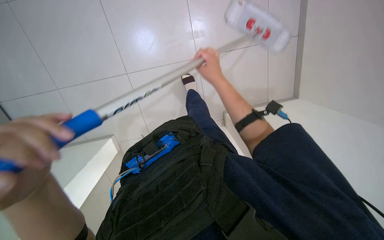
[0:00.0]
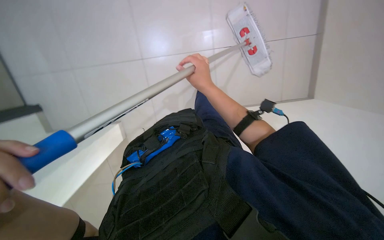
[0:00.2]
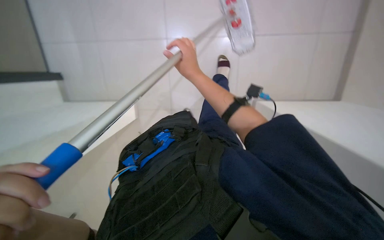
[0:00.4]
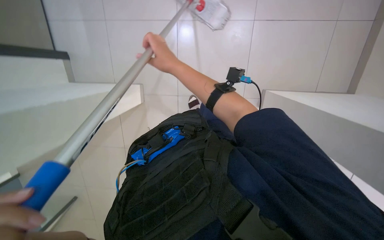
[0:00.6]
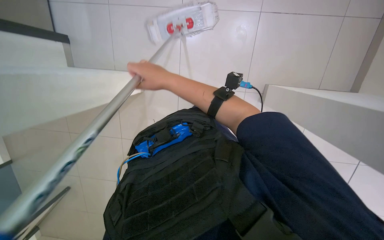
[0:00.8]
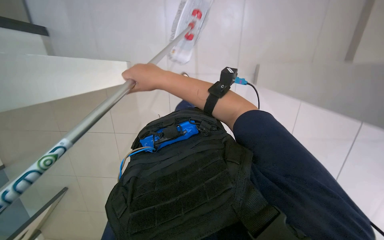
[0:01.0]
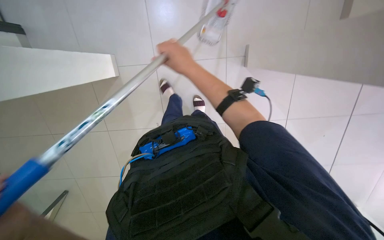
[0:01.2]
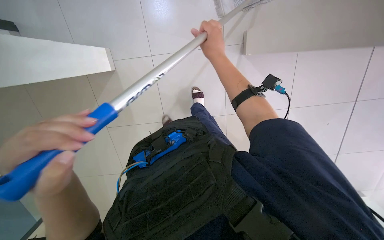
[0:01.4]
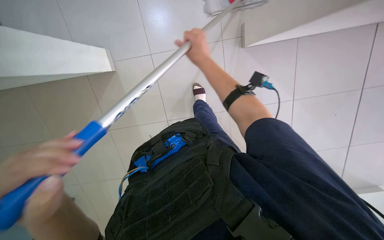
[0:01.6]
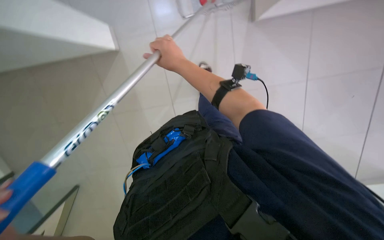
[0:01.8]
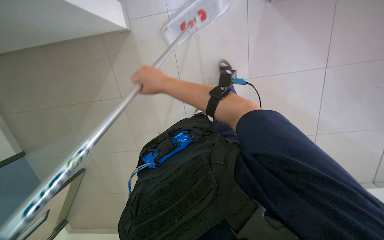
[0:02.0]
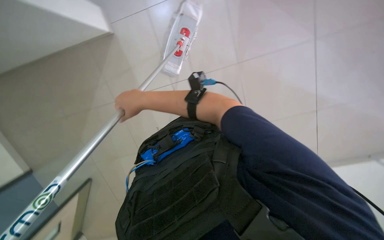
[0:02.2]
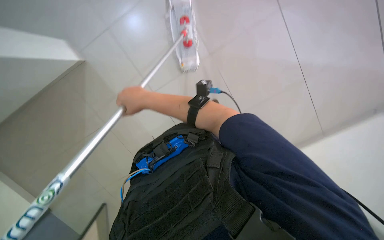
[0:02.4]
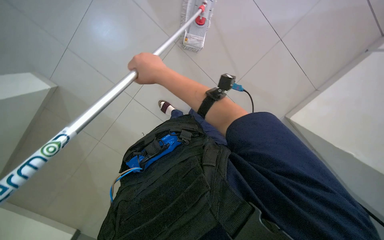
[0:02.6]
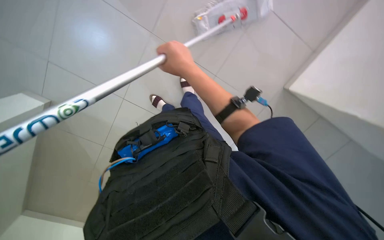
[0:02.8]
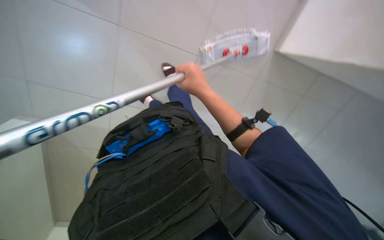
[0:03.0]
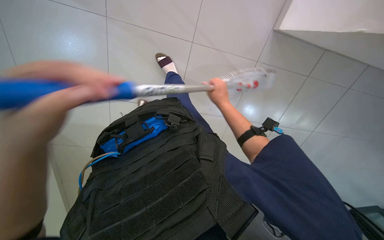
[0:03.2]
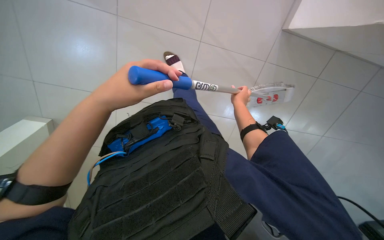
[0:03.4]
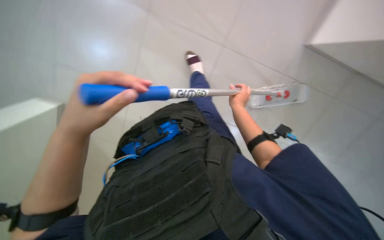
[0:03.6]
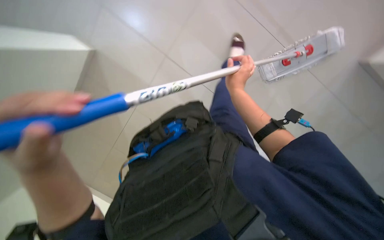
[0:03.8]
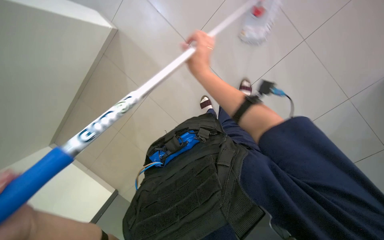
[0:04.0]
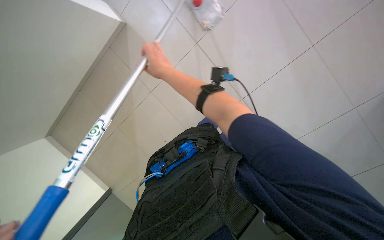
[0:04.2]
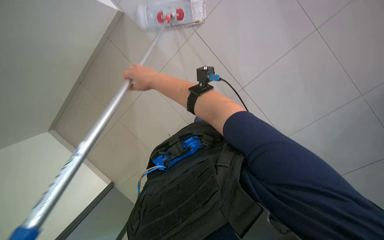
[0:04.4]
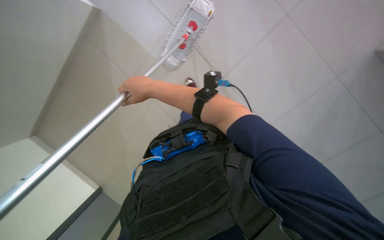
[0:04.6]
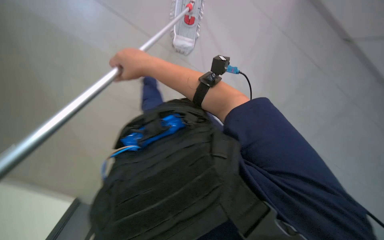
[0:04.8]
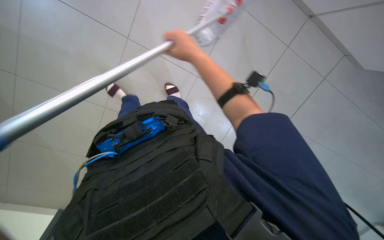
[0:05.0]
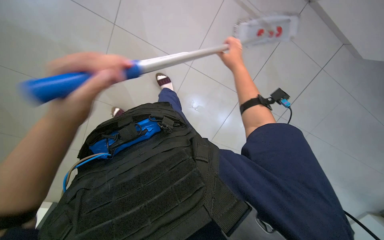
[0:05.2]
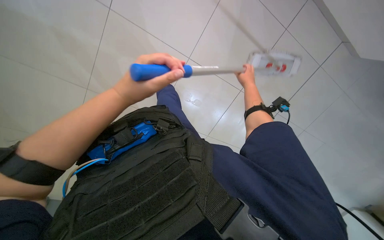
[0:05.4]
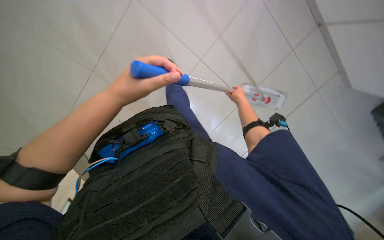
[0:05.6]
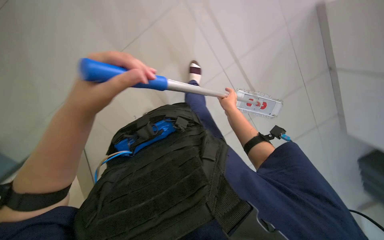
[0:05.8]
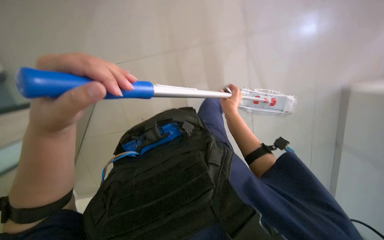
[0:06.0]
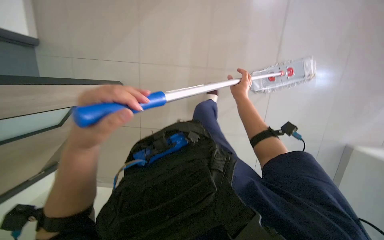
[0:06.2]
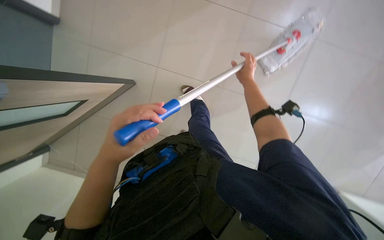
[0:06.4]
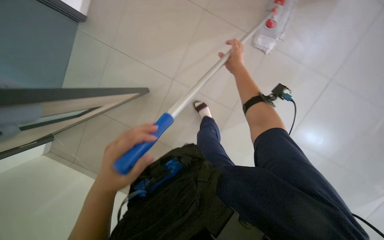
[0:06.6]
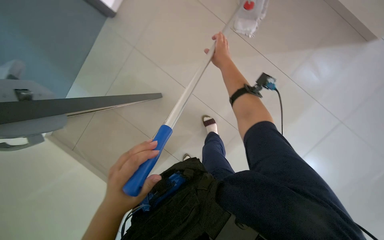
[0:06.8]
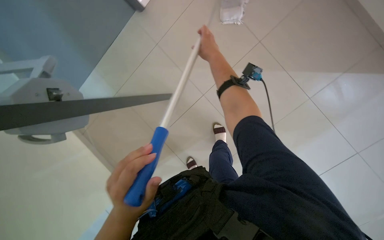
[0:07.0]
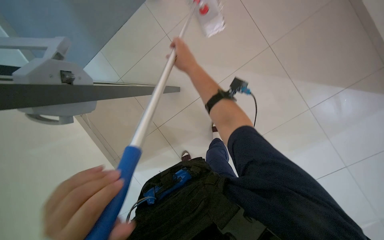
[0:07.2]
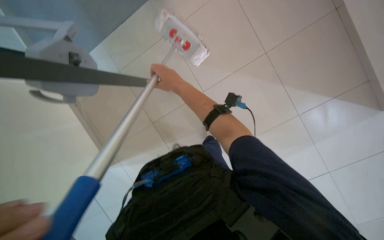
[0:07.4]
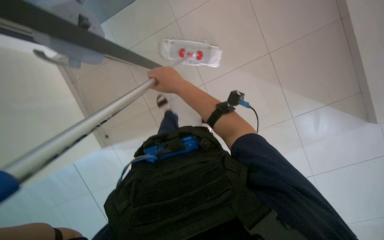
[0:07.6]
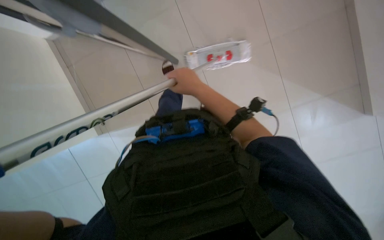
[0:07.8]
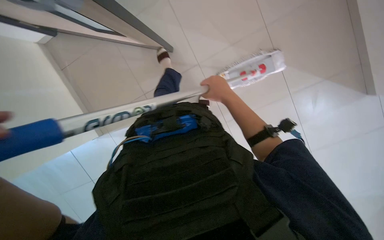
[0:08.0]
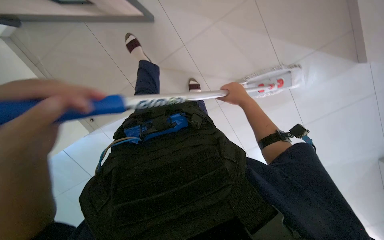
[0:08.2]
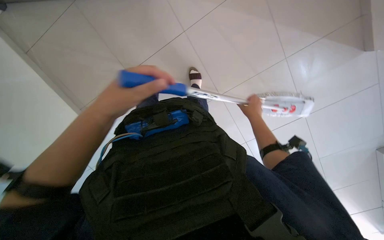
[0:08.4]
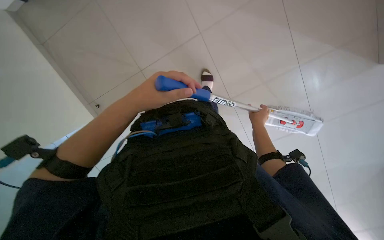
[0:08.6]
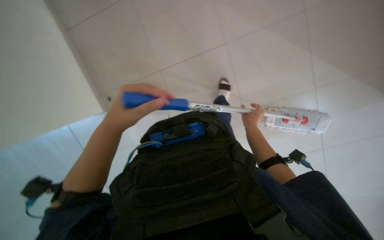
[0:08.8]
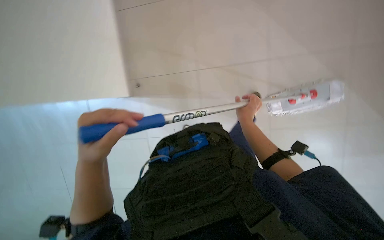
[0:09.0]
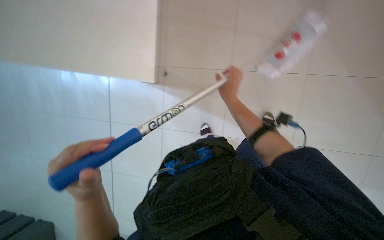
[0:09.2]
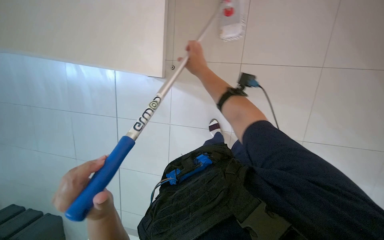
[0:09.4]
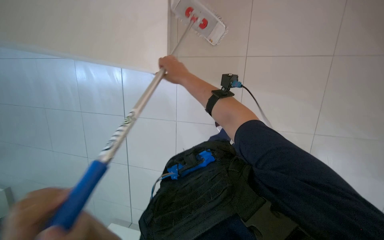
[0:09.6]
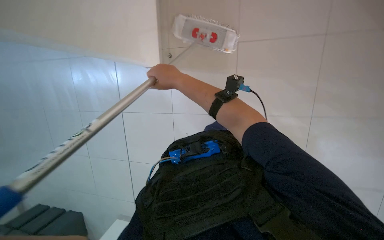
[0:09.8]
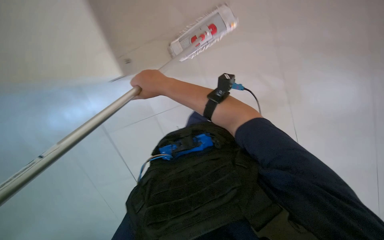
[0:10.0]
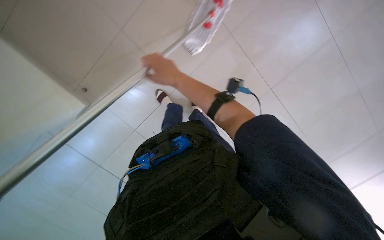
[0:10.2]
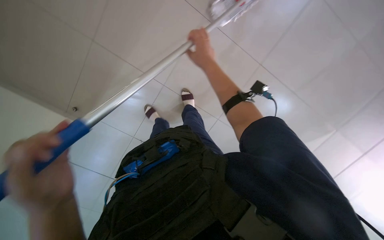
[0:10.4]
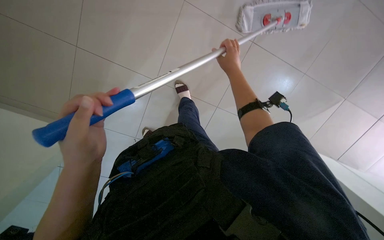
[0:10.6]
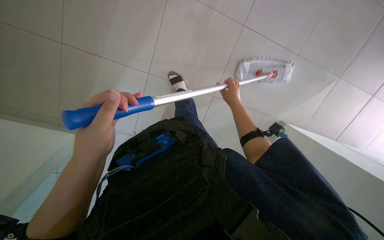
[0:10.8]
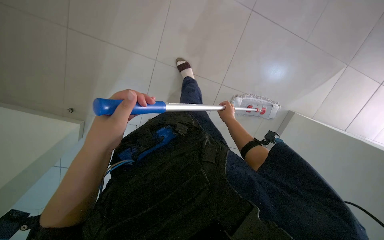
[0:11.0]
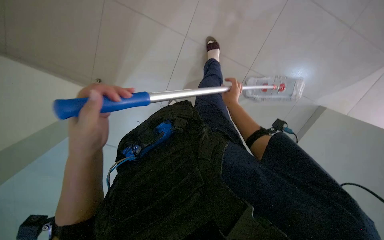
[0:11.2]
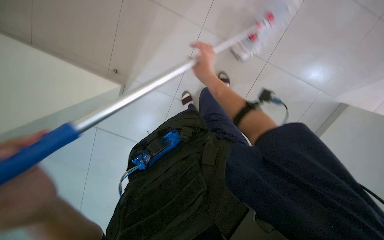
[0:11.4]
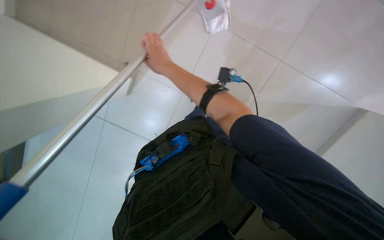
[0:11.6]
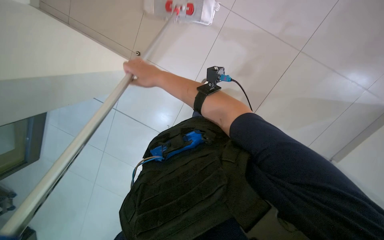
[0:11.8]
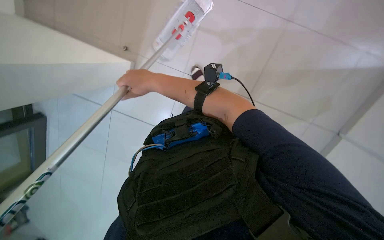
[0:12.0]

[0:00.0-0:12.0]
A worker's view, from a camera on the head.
Job: mopping floor.
The whole recording: Mopping floor with flat mop. The worker mops the tiled floor with a flat mop.
0:00.0 to 0:01.6: The view swings about 20 degrees to the left. The wearer looks some 25 degrees further downward.
0:01.6 to 0:03.0: The right hand goes roughly 15 cm down the picture, and moves approximately 20 cm to the left and comes back.
0:03.0 to 0:04.4: The camera is aimed some 20 degrees further to the left. The right hand goes roughly 20 cm to the left and up the picture.
0:04.4 to 0:06.0: The camera sweeps to the right, by approximately 30 degrees.
0:06.0 to 0:07.6: The view tilts some 15 degrees downward.
0:07.6 to 0:09.0: The right hand is displaced to the right and down the picture by approximately 25 cm.
0:09.0 to 0:10.4: The right hand moves up the picture and to the left, some 20 cm.

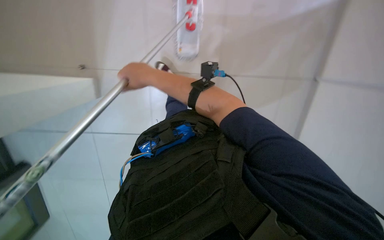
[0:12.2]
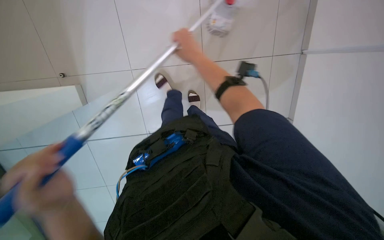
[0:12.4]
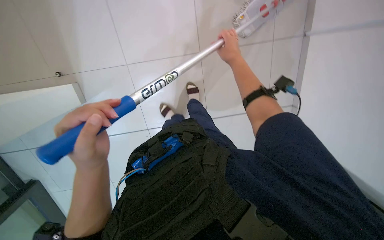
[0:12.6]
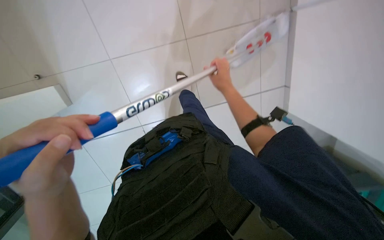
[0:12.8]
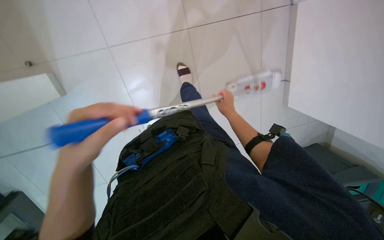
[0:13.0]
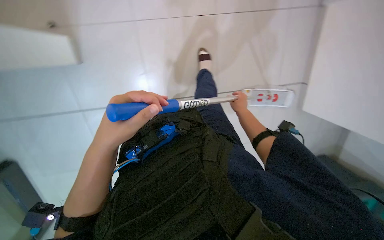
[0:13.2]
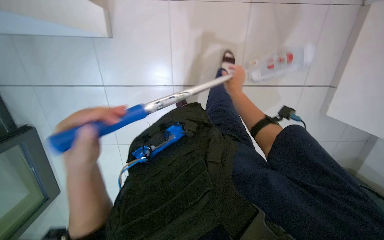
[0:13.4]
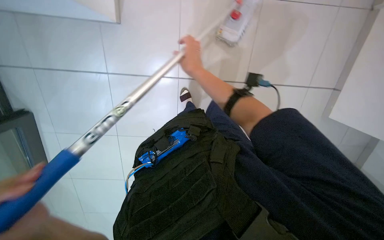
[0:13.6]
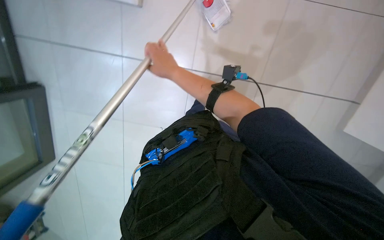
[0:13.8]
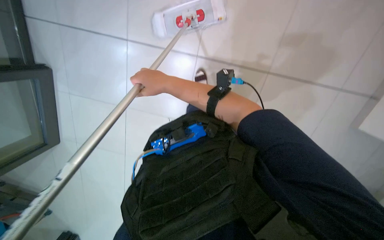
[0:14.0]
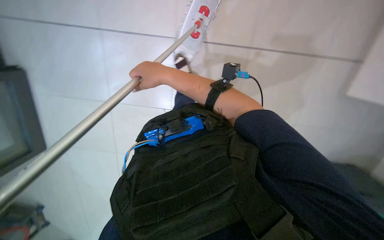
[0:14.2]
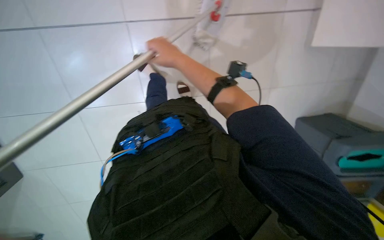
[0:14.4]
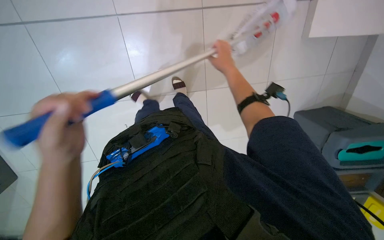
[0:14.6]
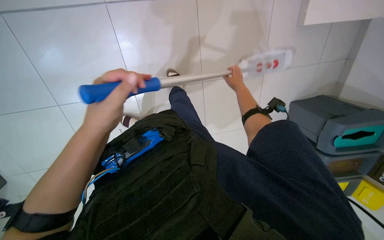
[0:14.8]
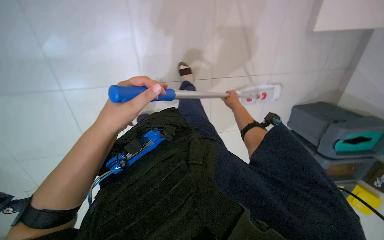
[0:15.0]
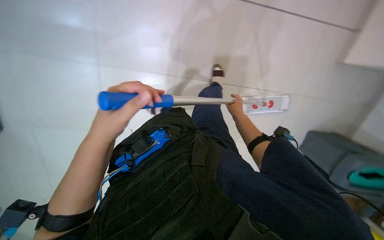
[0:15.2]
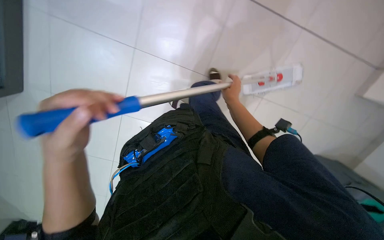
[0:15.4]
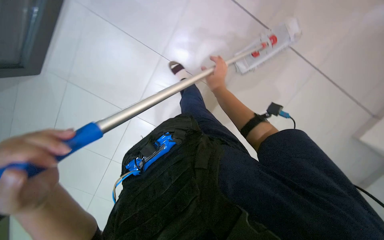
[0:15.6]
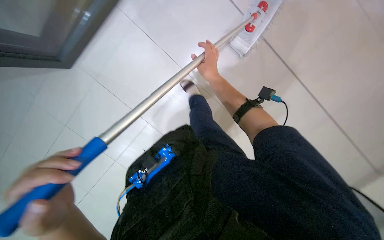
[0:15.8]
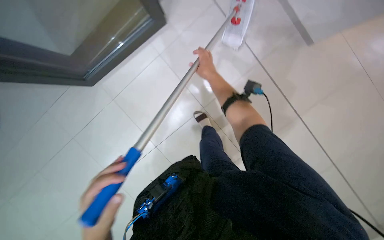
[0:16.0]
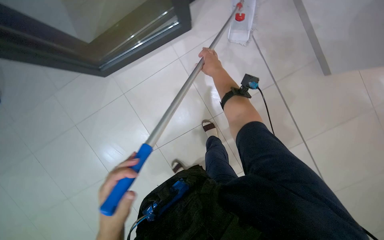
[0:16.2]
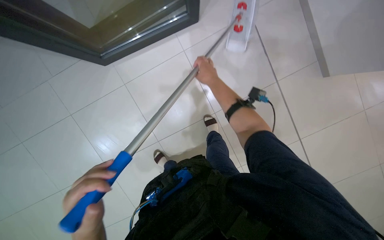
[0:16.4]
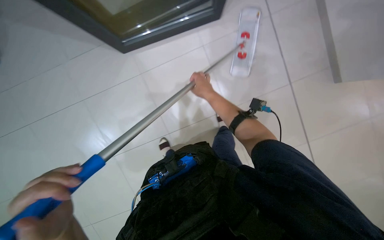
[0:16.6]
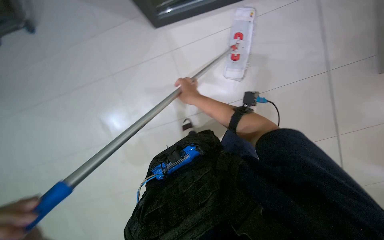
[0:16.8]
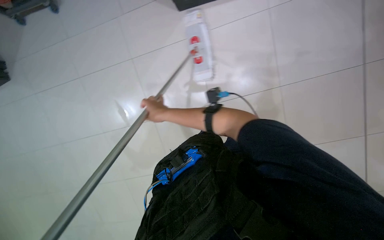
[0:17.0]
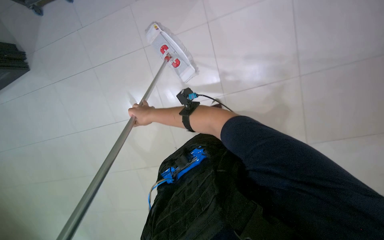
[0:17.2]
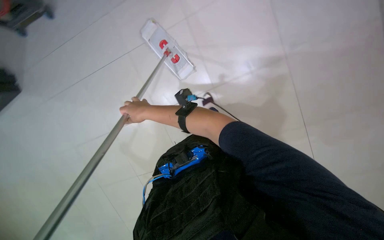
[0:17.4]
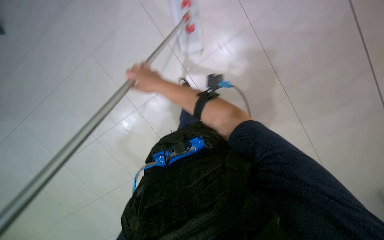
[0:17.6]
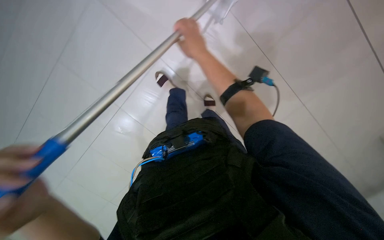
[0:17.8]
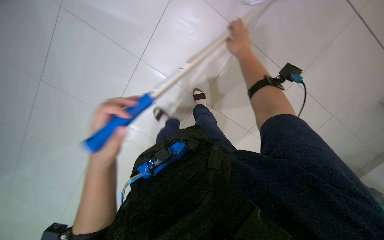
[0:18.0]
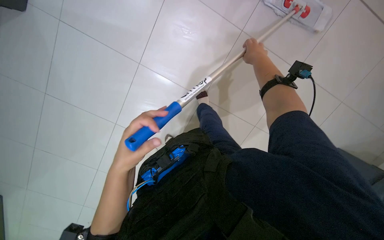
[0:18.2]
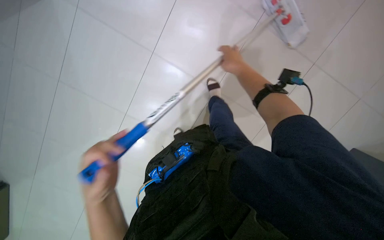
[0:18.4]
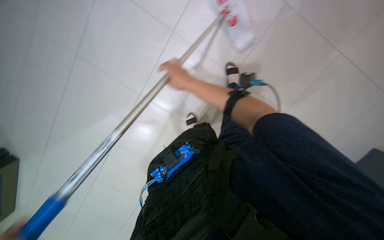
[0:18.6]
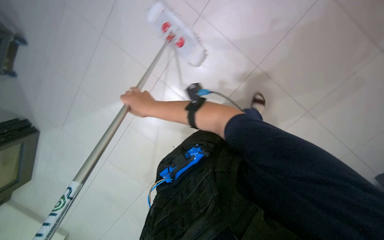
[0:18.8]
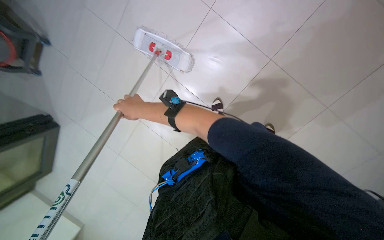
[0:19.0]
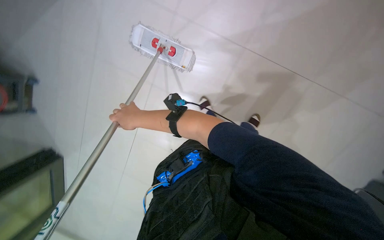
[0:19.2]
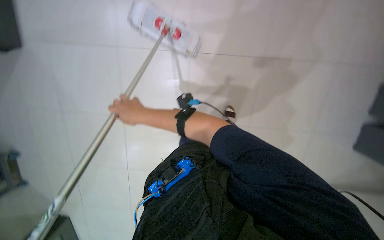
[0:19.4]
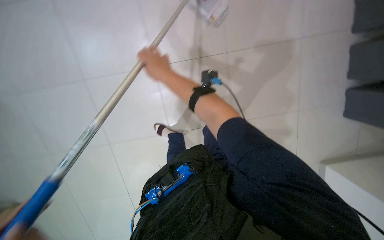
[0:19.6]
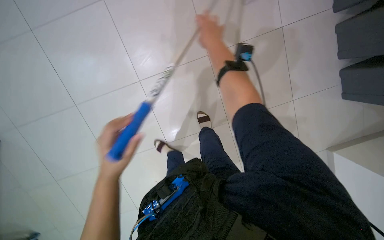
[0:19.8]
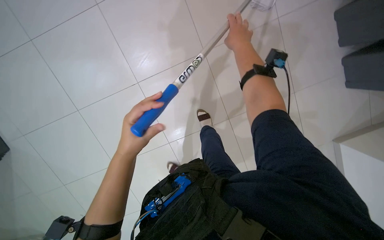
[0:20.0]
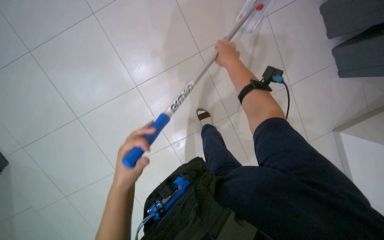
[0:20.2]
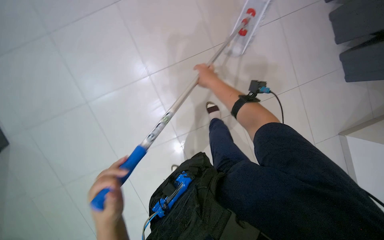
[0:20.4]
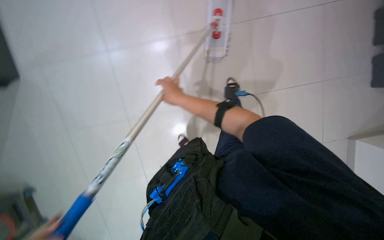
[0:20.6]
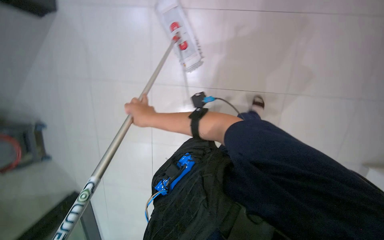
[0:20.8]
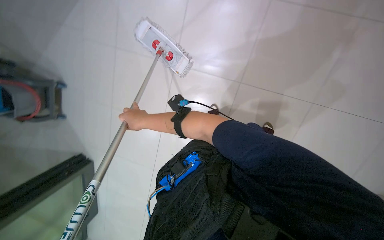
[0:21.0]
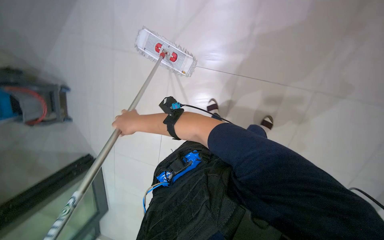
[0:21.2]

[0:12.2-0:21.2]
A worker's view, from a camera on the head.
Job: mopping floor.
The whole recording: Mopping floor with flat mop. The worker mops the tiled floor with a flat mop.
0:12.2 to 0:13.8: The right hand moves approximately 35 cm to the right and comes back.
0:13.8 to 0:15.2: The right hand heads to the right and farther from the camera, covering some 30 cm.
0:15.2 to 0:16.6: The left hand moves to the left and down the picture, some 25 cm; the right hand moves to the left and nearer to the camera, approximately 30 cm.
0:16.6 to 0:18.2: The view tilts about 15 degrees upward. The right hand goes approximately 25 cm to the right.
0:19.8 to 0:21.2: The right hand heads down the picture and to the left, covering approximately 20 cm.
